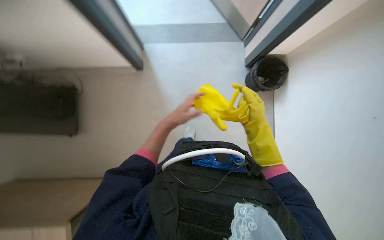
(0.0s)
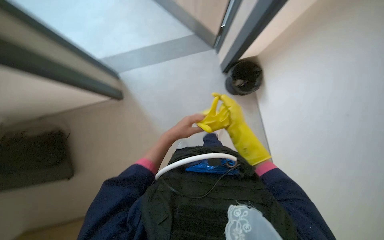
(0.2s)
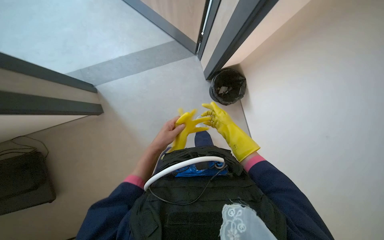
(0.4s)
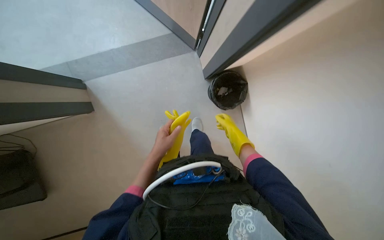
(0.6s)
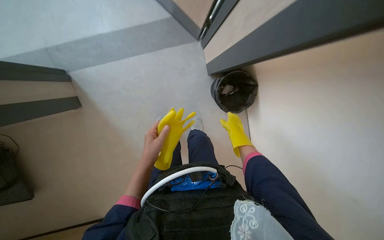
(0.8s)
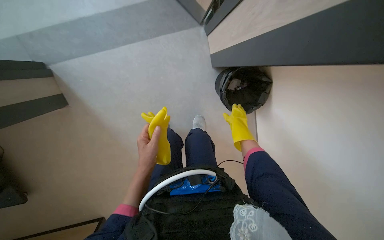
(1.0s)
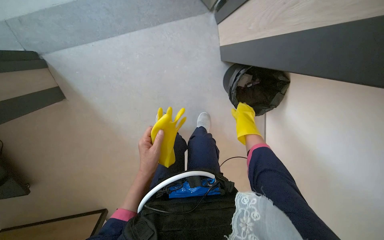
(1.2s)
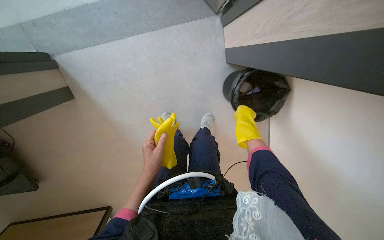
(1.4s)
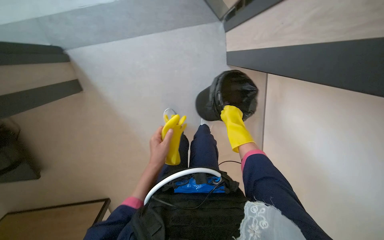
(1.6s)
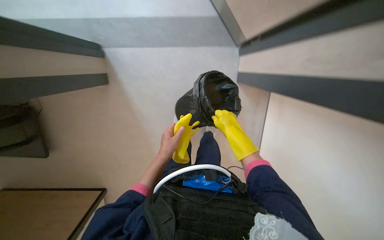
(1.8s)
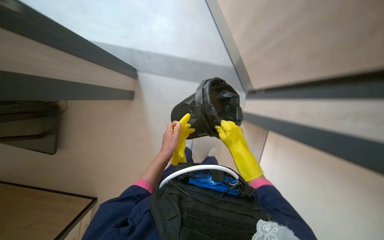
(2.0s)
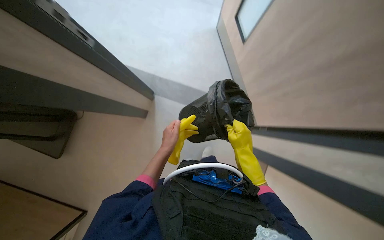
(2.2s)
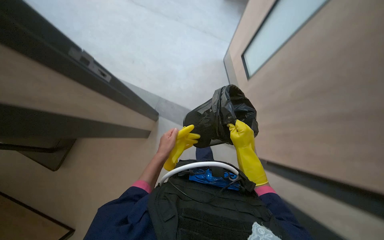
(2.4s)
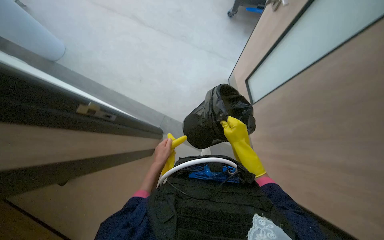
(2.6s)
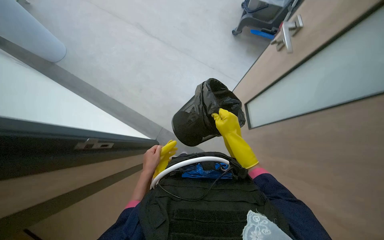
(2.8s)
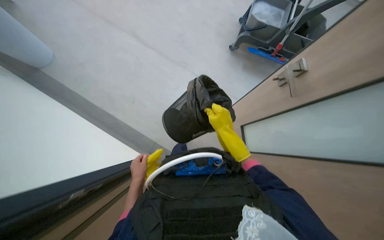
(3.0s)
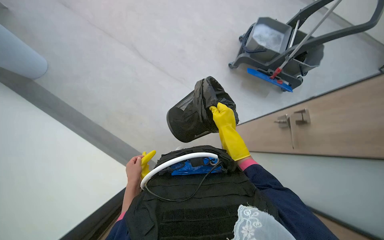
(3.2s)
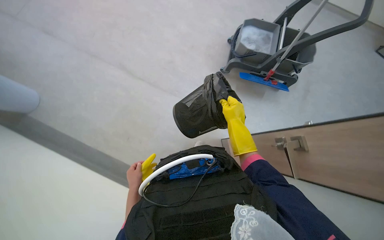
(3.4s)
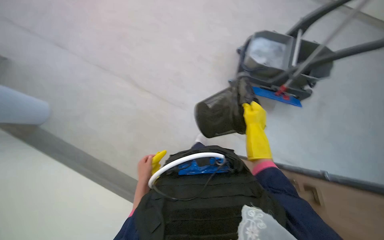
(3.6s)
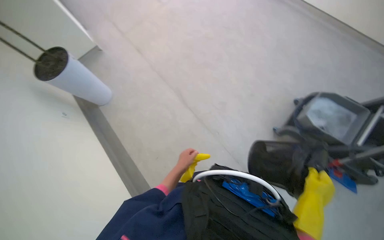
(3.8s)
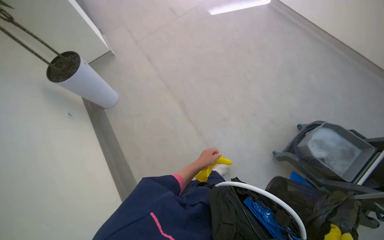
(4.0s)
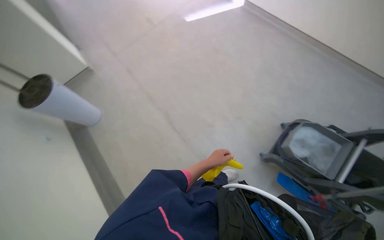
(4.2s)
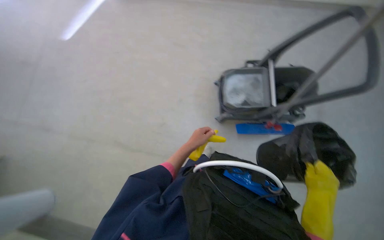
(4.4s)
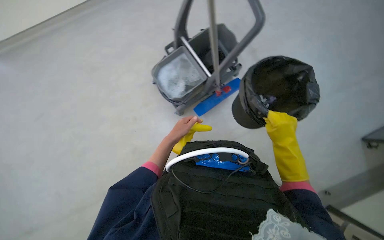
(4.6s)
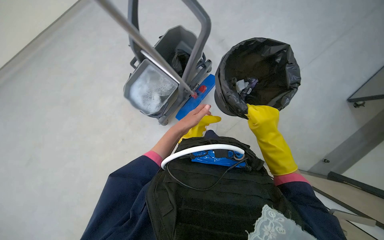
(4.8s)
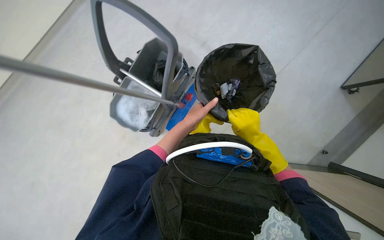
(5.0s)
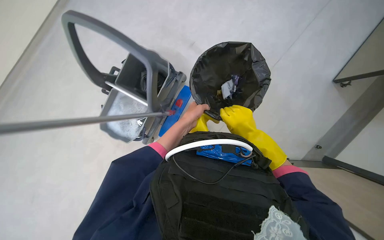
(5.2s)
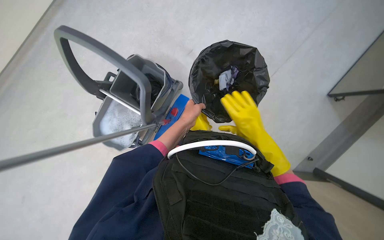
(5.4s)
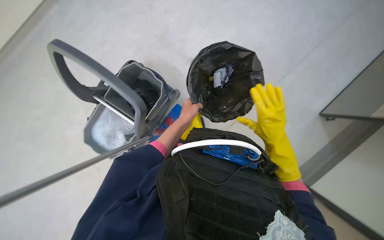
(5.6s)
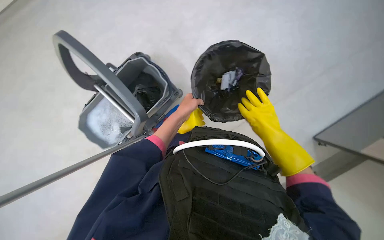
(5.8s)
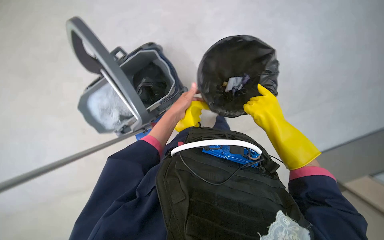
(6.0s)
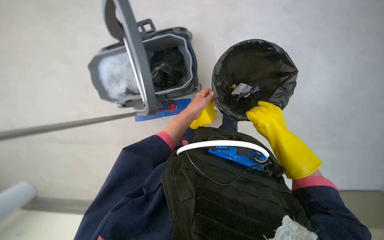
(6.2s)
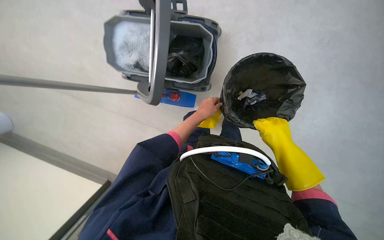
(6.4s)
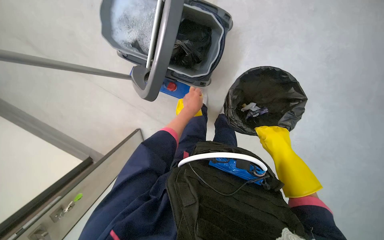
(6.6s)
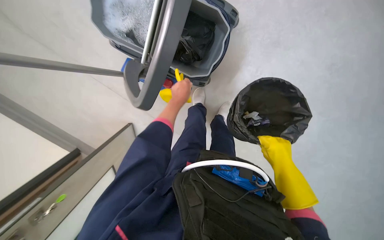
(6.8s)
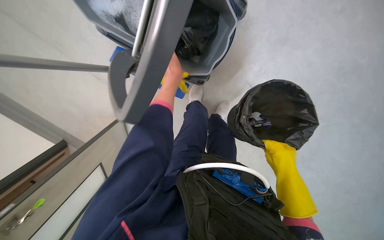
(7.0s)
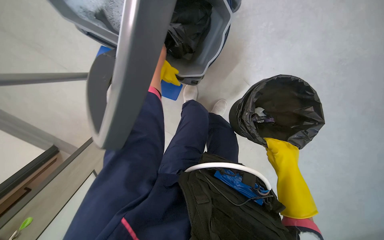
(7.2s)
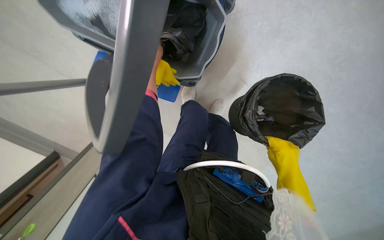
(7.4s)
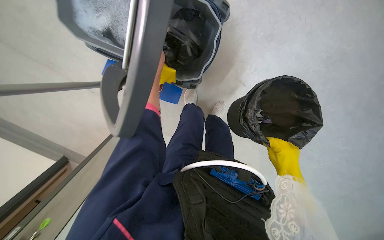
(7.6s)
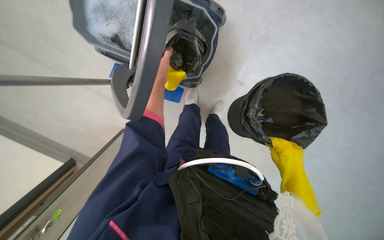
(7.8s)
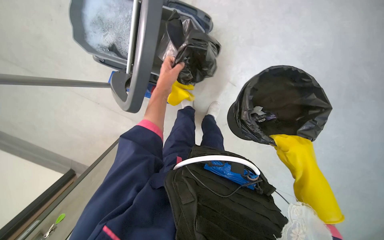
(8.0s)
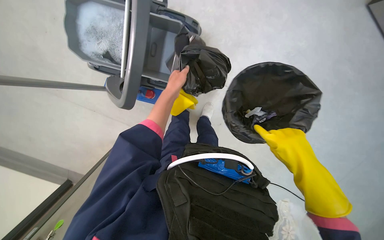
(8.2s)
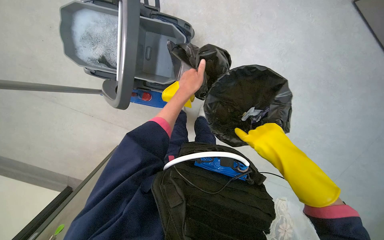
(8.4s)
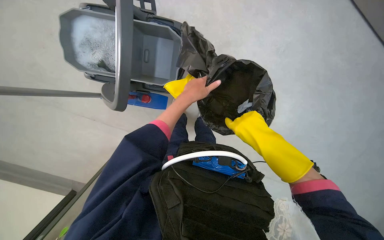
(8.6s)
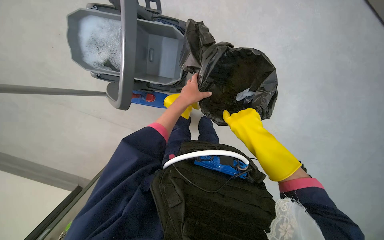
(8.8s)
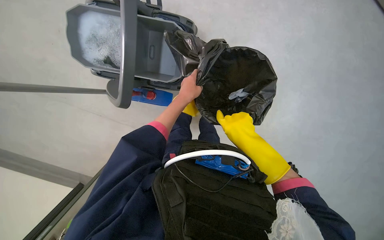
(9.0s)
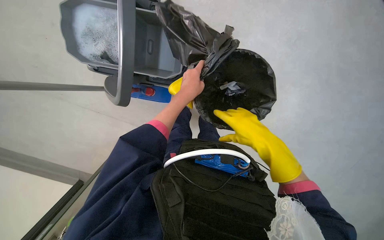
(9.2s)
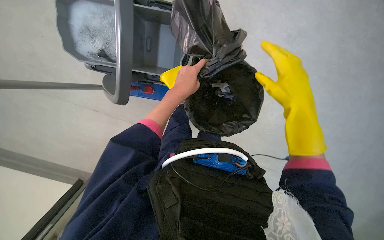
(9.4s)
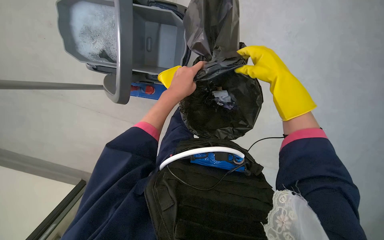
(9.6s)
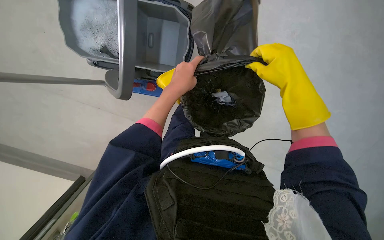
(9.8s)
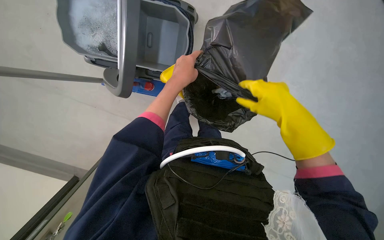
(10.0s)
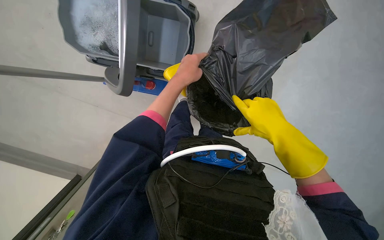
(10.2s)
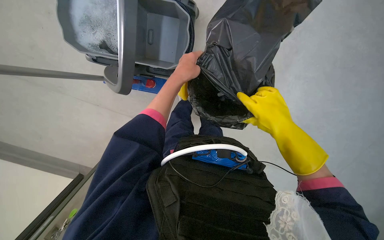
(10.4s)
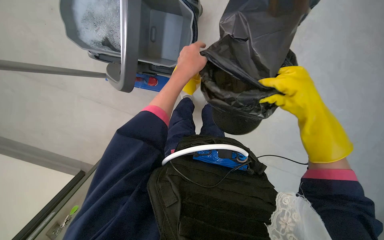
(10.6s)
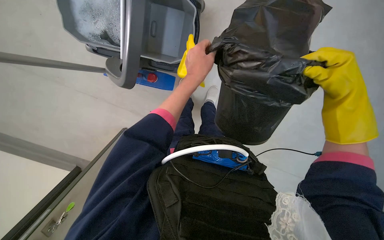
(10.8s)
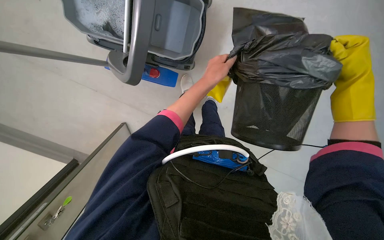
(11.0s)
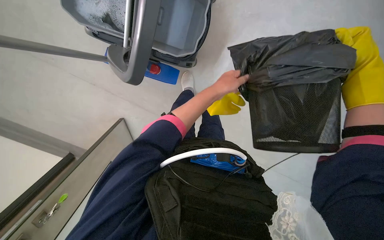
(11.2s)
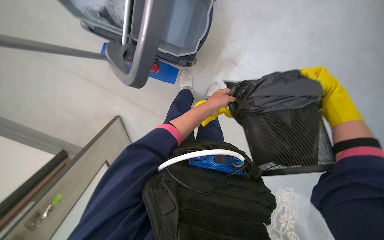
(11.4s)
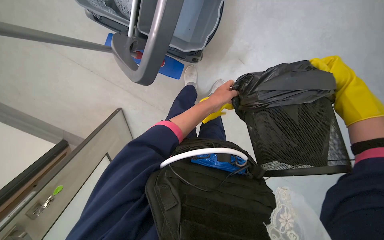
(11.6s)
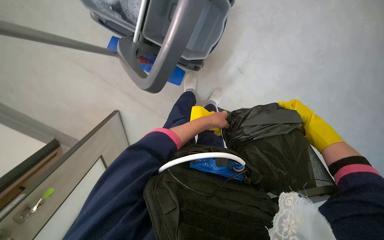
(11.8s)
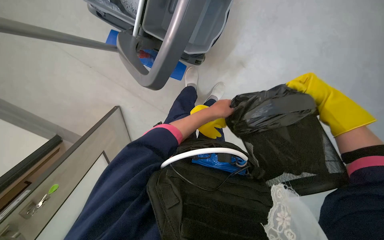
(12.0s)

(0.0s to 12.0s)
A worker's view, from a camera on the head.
Job: managing trash.
The whole recording: Emptying and relining trash bins. The worker empties trash from bins into a larger bag on the cart and replaces the liners.
0.0s - 1.6s: The head travels approximately 40 cm.
1.6s - 3.0s: The wearer looks roughly 20 degrees further upward. The left hand shifts some 10 cm to the left.
4.4s - 6.0s: The head rotates some 55 degrees to the right.
6.0s - 7.6s: The scene turns roughly 40 degrees clockwise in the picture.
7.6s - 9.0s: The left hand goes roughly 20 cm to the right and down the picture. Meanwhile the right hand goes about 10 cm to the left.
9.0s - 10.4s: The right hand heads to the right, covering about 10 cm, and goes up the picture and returns, roughly 10 cm each way.
10.4s - 12.0s: The right hand goes some 10 cm to the right, and goes nearer to the camera and returns, approximately 10 cm each way, while the left hand moves farther from the camera and down the picture, some 20 cm.

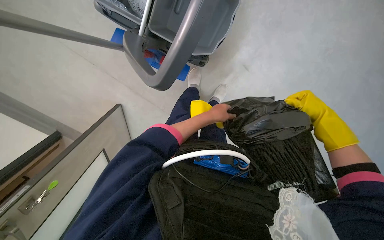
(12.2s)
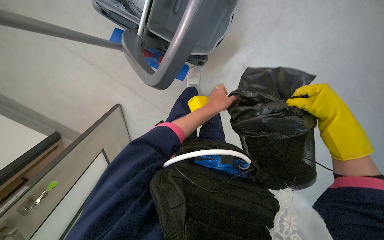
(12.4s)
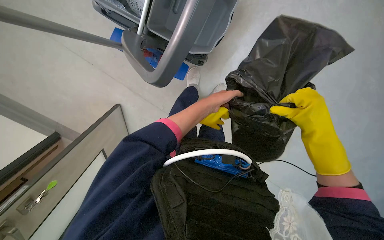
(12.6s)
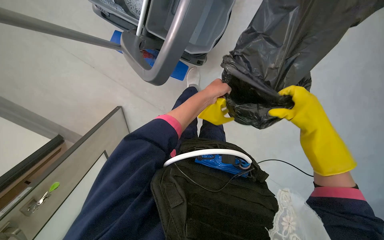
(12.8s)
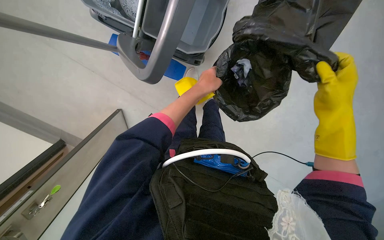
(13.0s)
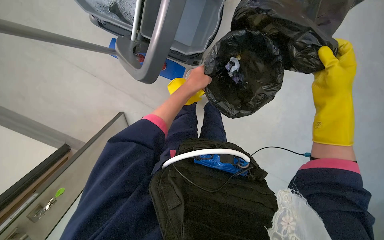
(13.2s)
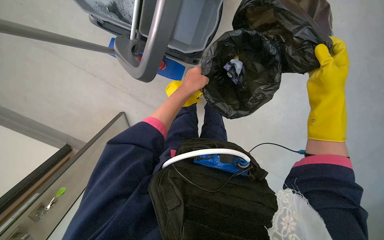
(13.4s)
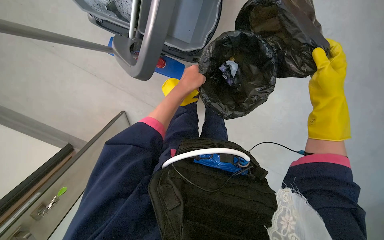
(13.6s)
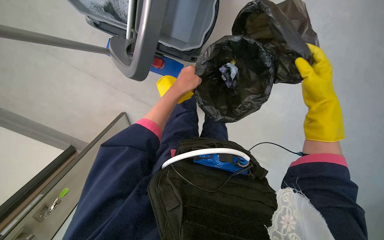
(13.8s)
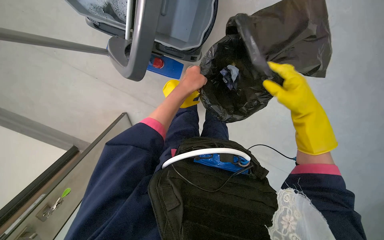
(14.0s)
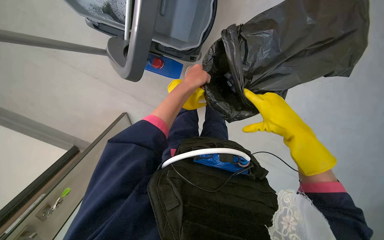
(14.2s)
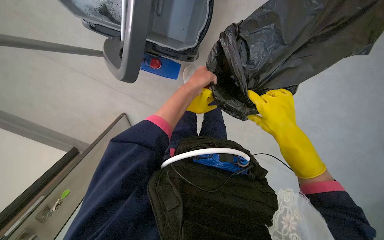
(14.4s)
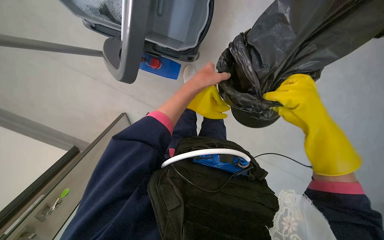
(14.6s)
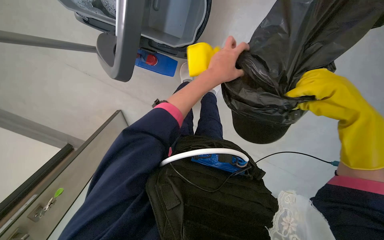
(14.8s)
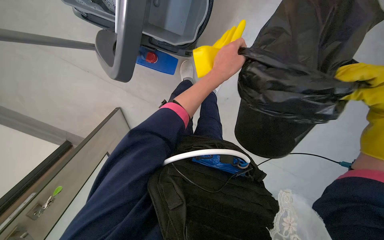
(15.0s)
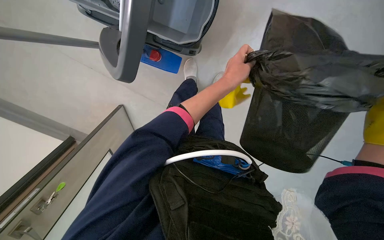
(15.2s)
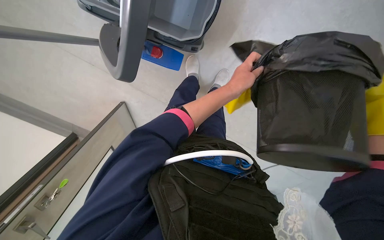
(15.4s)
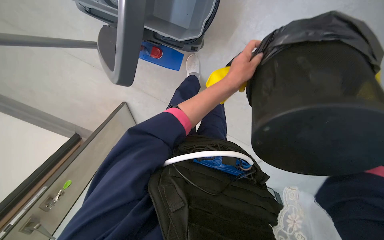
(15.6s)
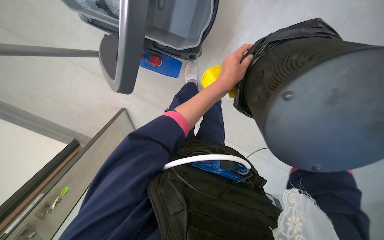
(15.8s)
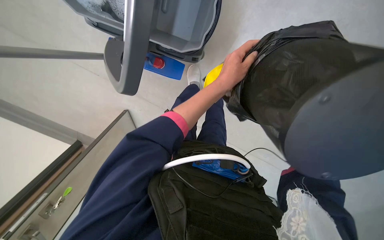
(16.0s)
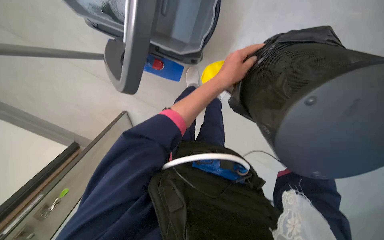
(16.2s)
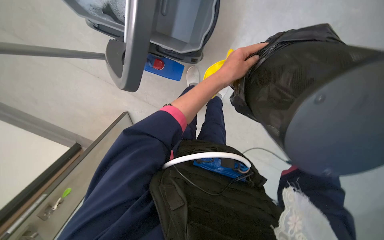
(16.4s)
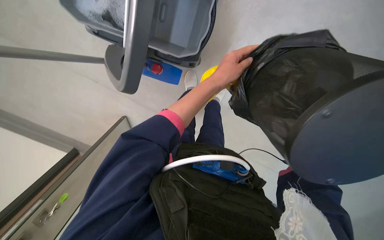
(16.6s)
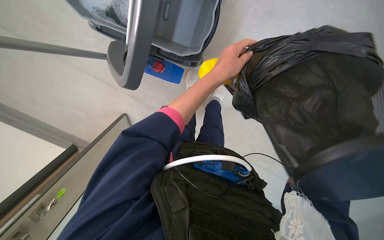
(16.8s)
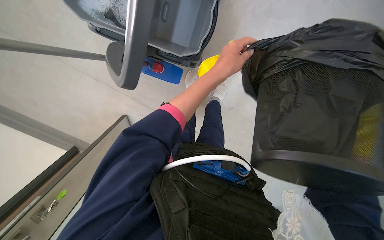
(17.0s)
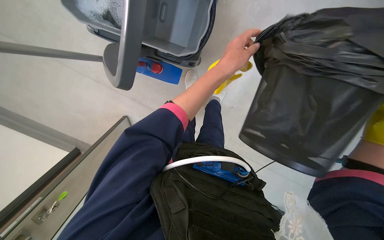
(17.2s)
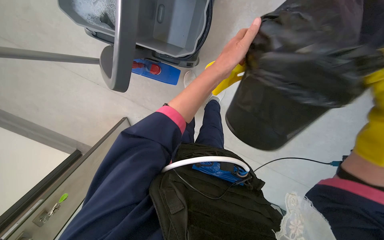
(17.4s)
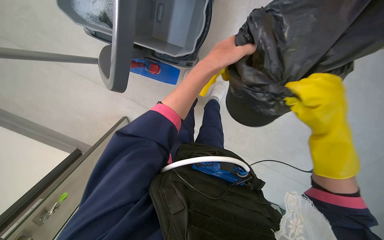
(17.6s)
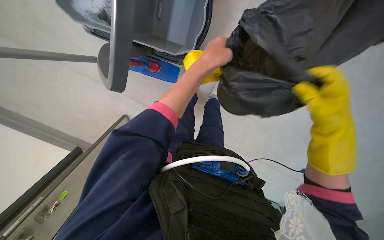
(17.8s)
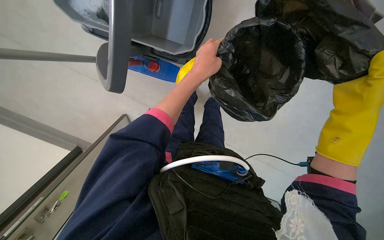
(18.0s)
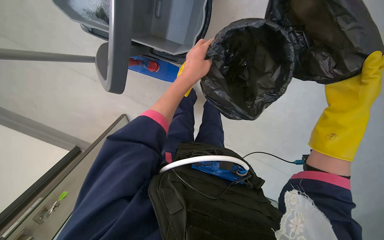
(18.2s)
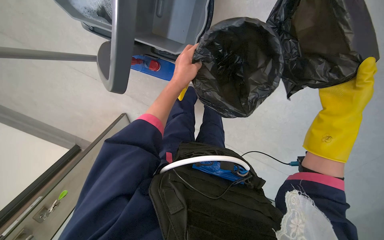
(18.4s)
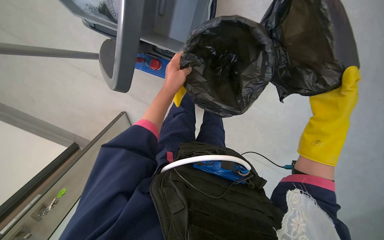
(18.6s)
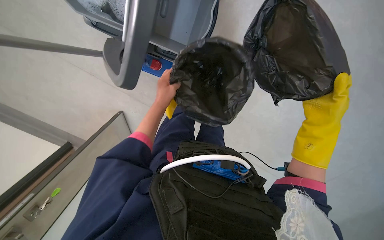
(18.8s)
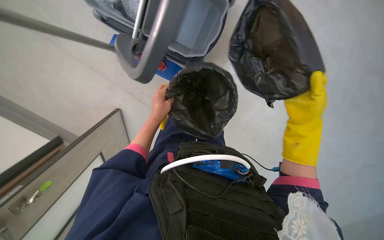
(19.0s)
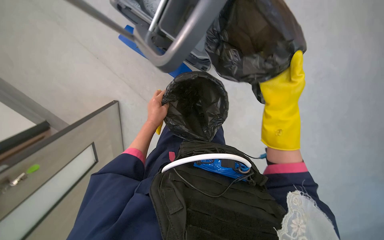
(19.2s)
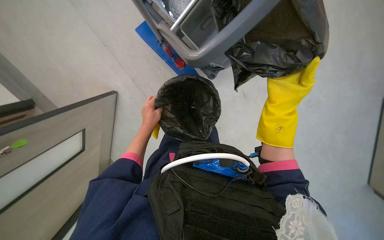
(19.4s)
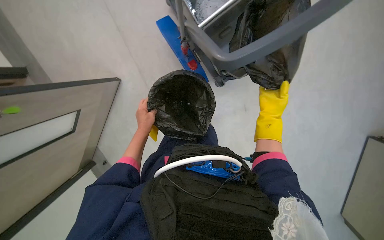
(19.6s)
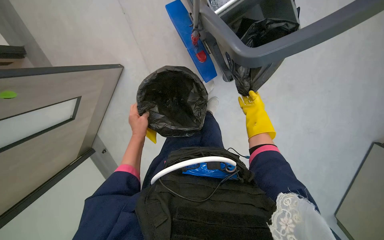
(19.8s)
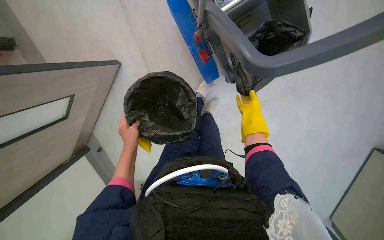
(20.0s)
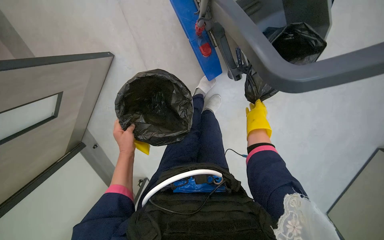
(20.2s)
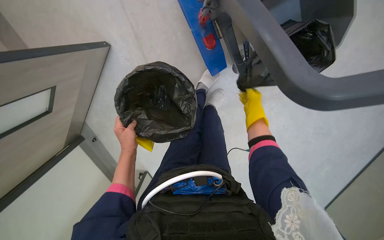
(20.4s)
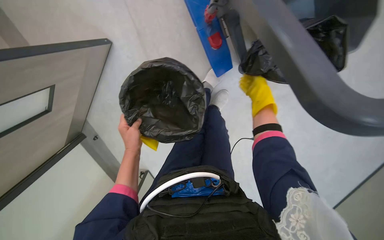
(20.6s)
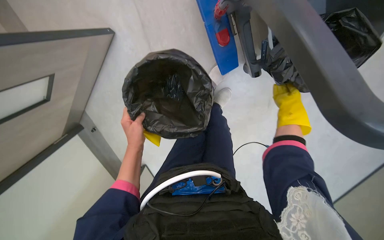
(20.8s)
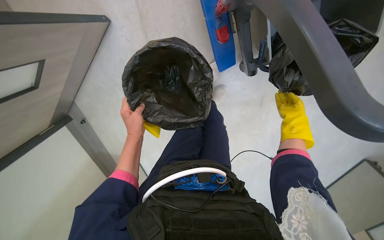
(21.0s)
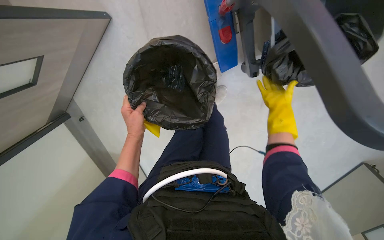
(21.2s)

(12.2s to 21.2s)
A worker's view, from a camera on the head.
Job: managing trash.
The whole recording: Emptying and relining trash bins. The worker empties trash from bins into a larger bag on the cart and replaces the liners.
12.2s - 13.8s: The left hand shifts about 10 cm to the left.
13.8s - 15.2s: The left hand is displaced to the right by some 15 cm.
18.2s - 19.8s: The camera sweeps to the right, by approximately 15 degrees. The left hand moves farther from the camera, down the picture and to the left, roughly 25 cm, while the right hand is displaced farther from the camera by approximately 15 cm.
